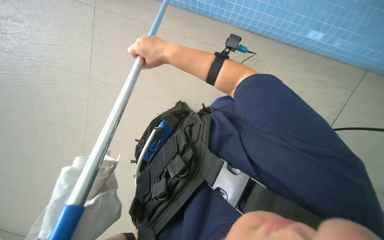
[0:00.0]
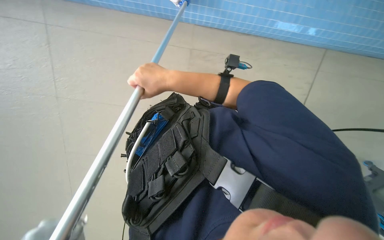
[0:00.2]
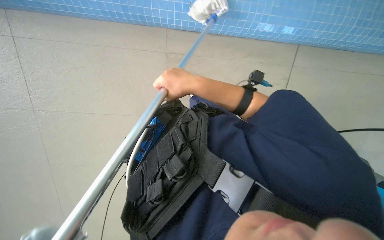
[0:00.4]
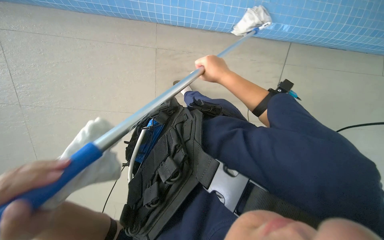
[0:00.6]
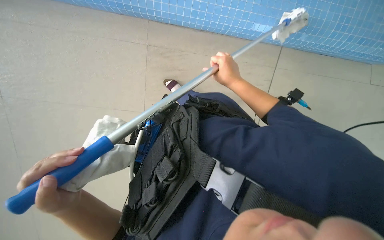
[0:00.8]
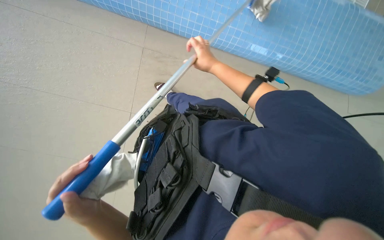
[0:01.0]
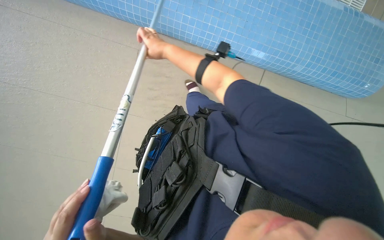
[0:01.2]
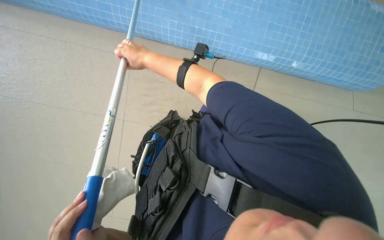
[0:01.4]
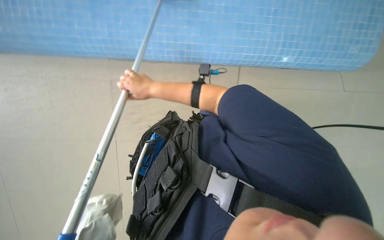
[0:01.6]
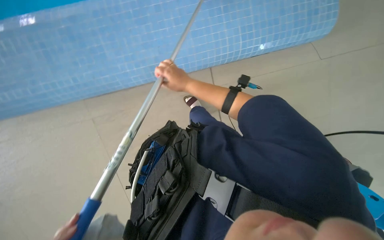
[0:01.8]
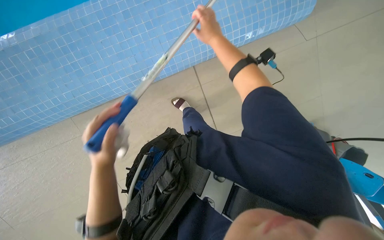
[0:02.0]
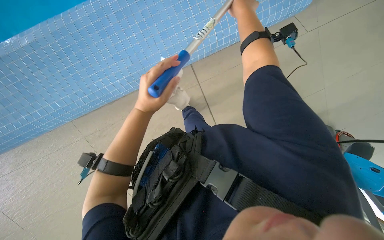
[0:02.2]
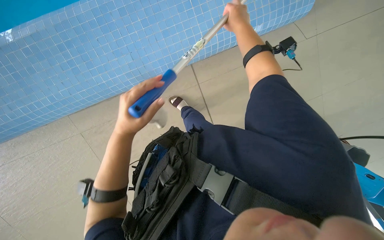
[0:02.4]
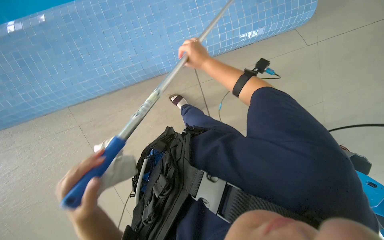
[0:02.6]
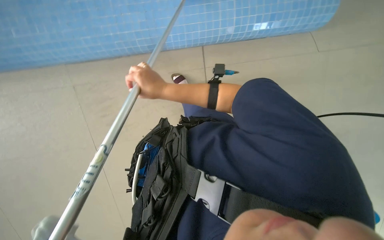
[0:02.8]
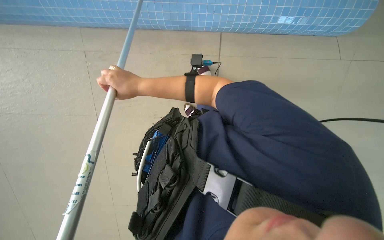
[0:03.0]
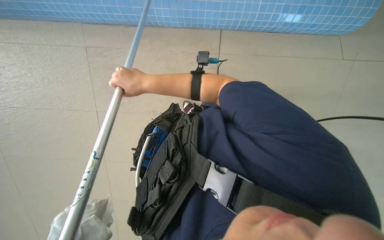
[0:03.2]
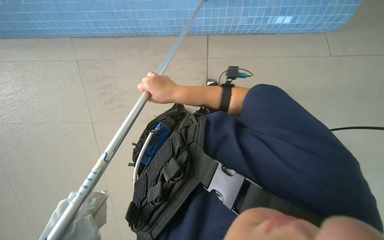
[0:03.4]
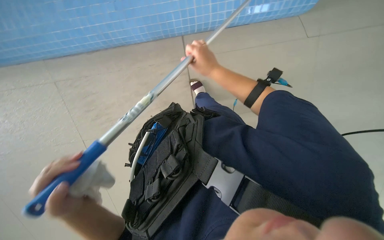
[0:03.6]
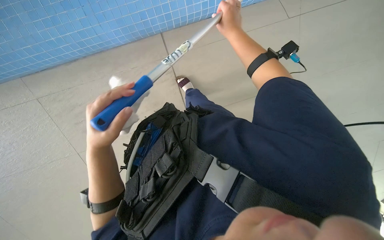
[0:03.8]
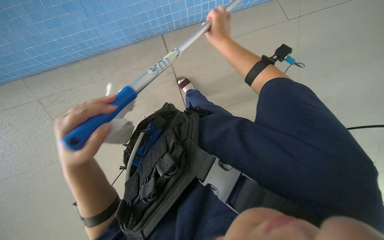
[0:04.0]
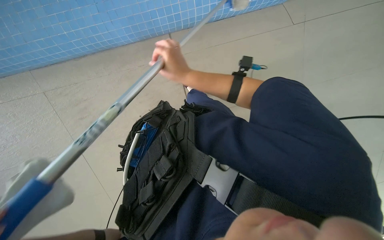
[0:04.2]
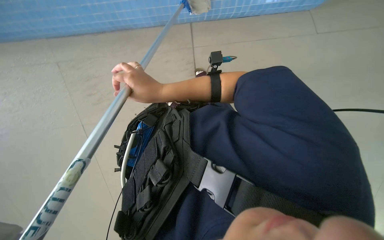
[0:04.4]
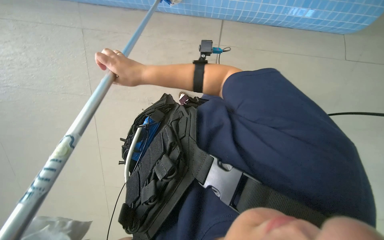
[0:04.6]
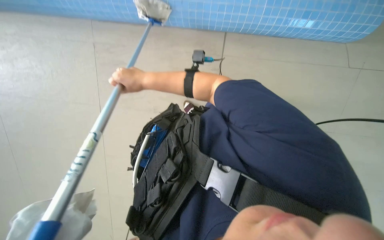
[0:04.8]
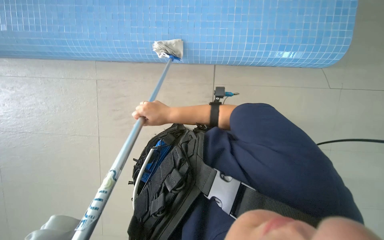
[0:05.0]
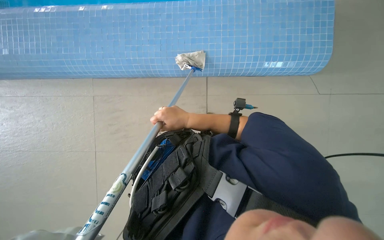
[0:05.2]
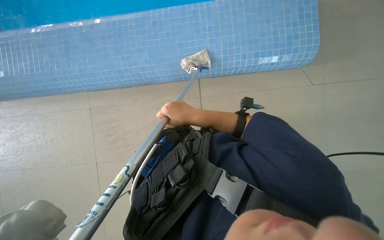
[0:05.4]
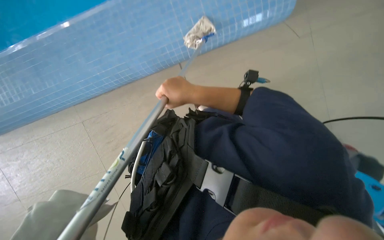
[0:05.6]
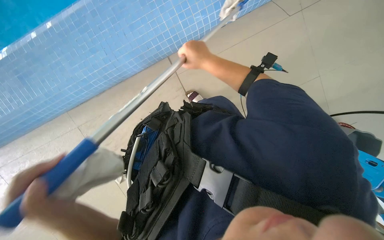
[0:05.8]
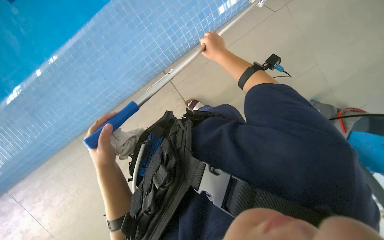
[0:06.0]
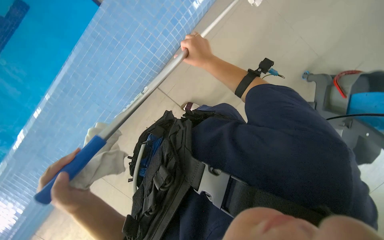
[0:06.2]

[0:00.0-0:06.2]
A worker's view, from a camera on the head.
Job: wiping surfaces.
The whole recording: Cleaning pool edge with long-handled tool. The worker cleans the tiled edge of the pool using a long-handled tool with a cloth.
0:01.6 to 0:03.2: The right hand moves nearer to the camera, approximately 10 cm, and moves about 25 cm to the right and comes back.
0:03.2 to 0:04.6: The right hand goes to the right and returns, about 20 cm each way.
0:04.6 to 0:06.2: The view tips upward by approximately 15 degrees. The scene turns about 55 degrees counterclockwise in the picture.

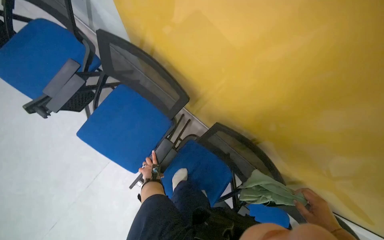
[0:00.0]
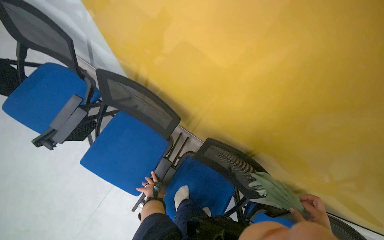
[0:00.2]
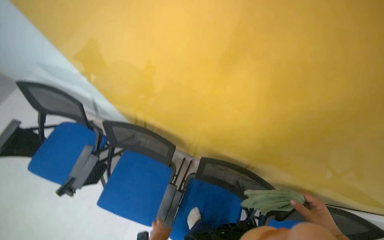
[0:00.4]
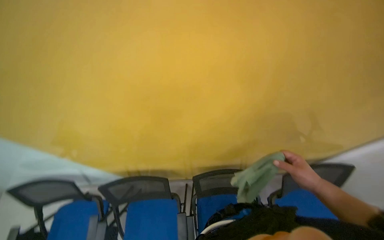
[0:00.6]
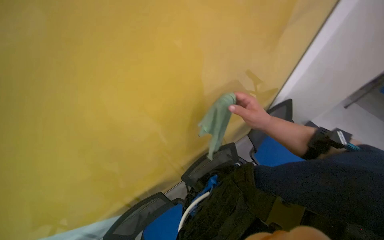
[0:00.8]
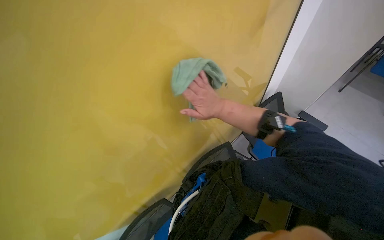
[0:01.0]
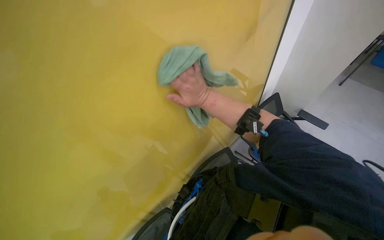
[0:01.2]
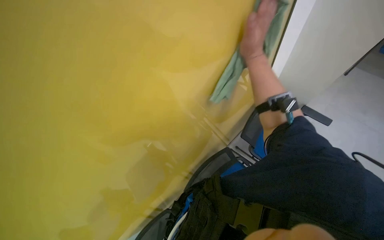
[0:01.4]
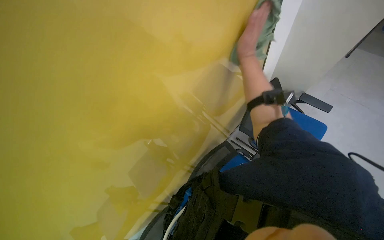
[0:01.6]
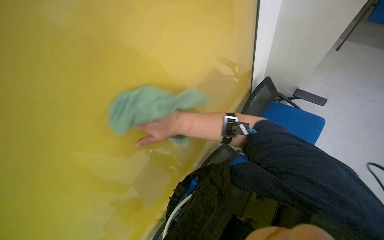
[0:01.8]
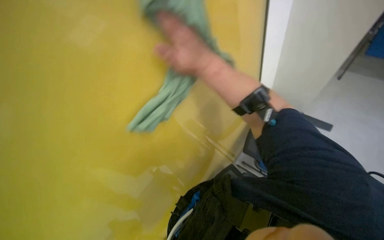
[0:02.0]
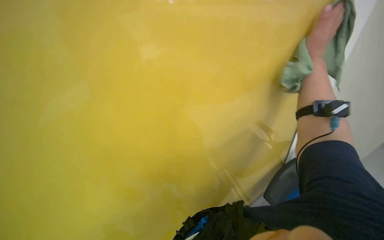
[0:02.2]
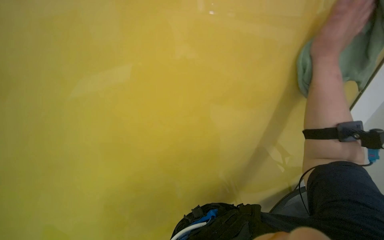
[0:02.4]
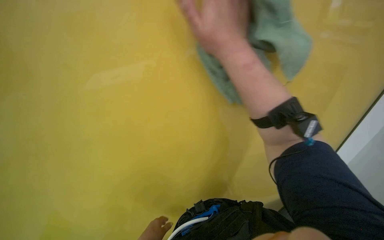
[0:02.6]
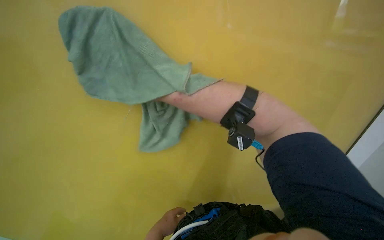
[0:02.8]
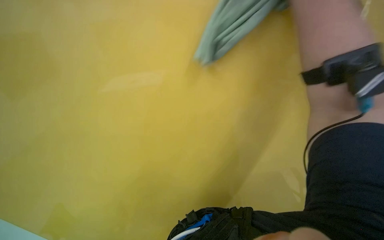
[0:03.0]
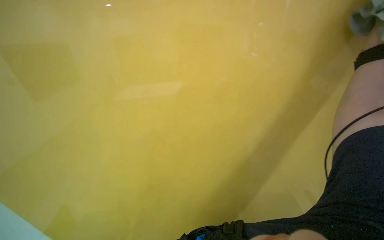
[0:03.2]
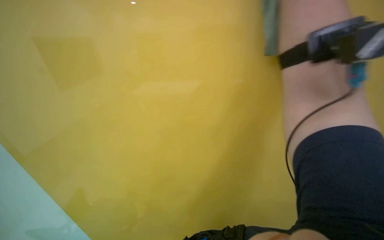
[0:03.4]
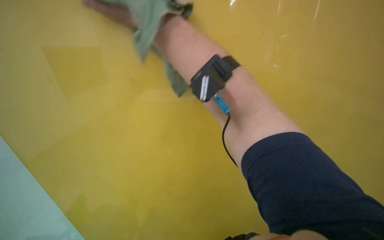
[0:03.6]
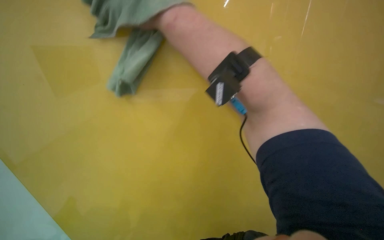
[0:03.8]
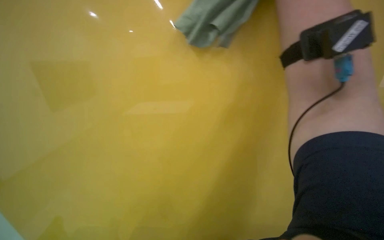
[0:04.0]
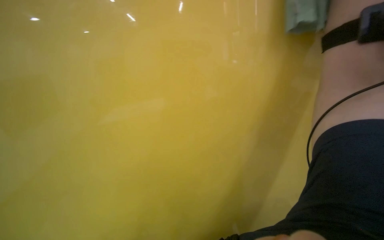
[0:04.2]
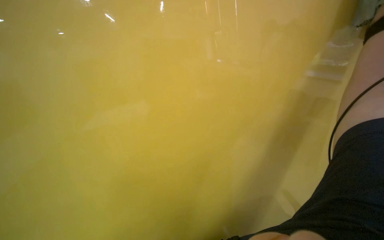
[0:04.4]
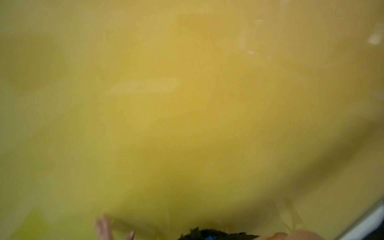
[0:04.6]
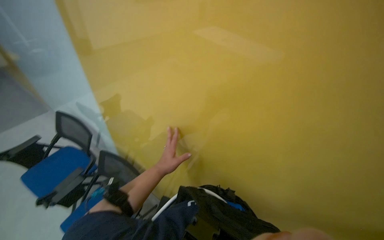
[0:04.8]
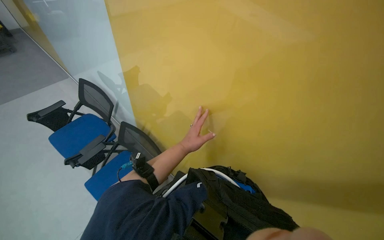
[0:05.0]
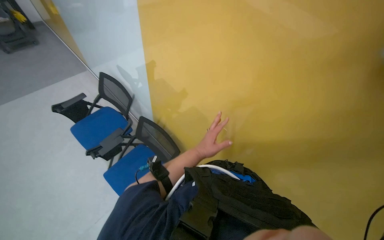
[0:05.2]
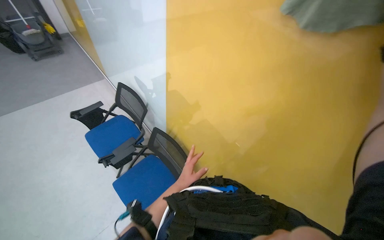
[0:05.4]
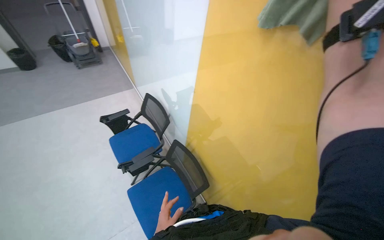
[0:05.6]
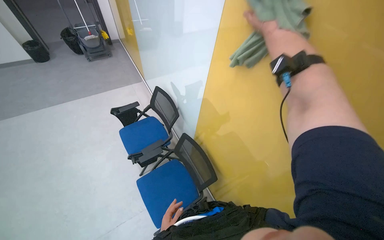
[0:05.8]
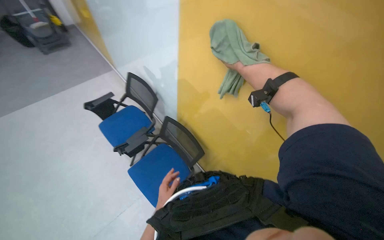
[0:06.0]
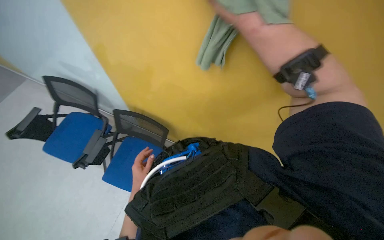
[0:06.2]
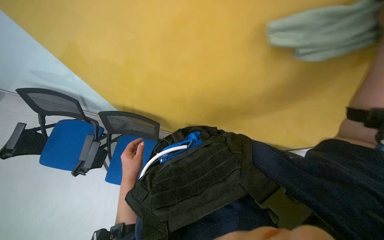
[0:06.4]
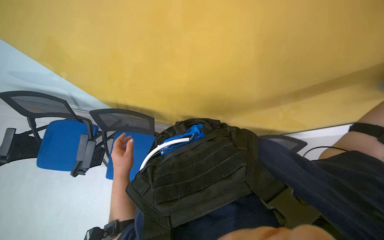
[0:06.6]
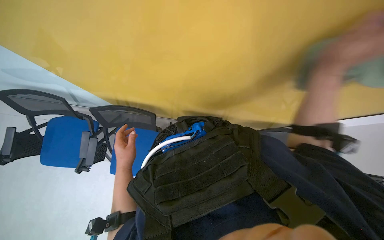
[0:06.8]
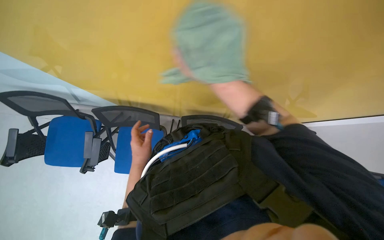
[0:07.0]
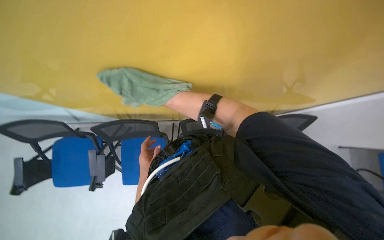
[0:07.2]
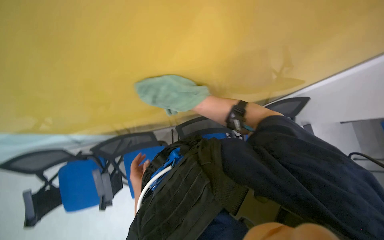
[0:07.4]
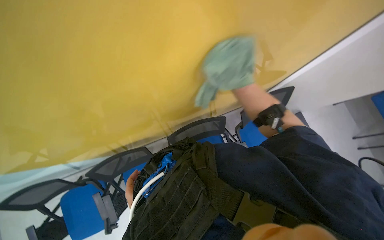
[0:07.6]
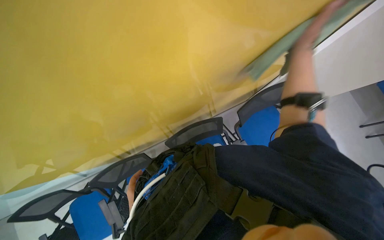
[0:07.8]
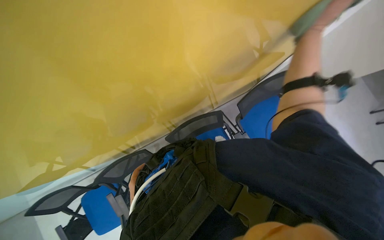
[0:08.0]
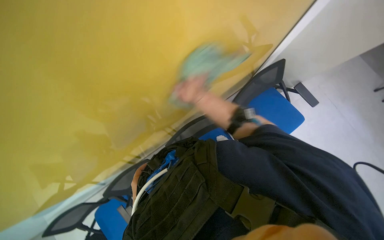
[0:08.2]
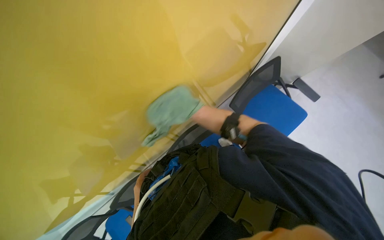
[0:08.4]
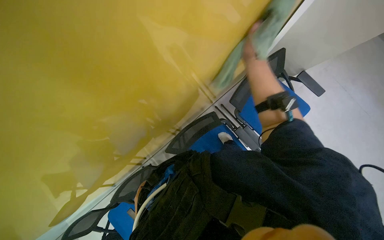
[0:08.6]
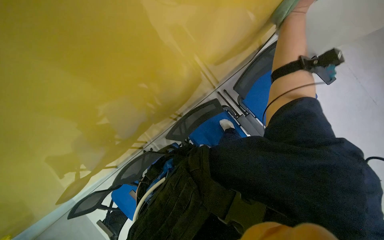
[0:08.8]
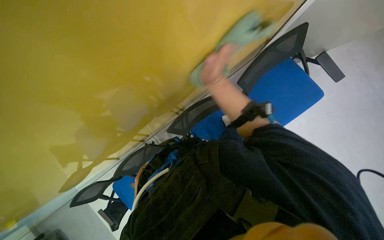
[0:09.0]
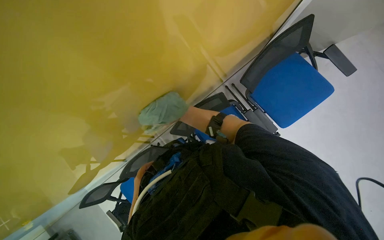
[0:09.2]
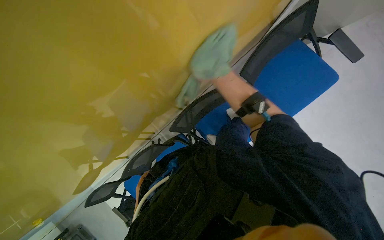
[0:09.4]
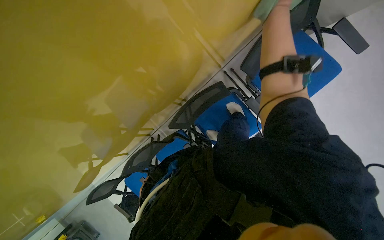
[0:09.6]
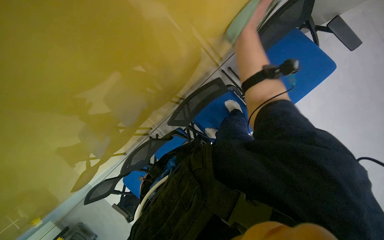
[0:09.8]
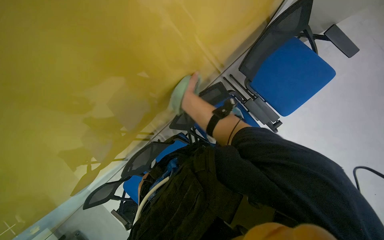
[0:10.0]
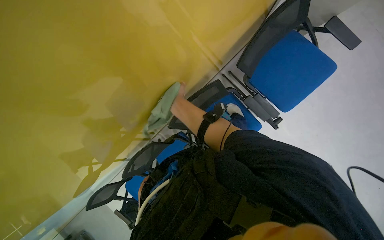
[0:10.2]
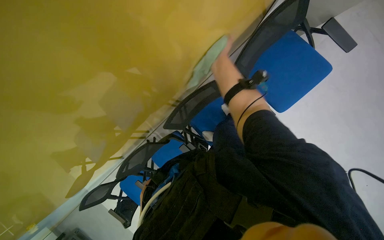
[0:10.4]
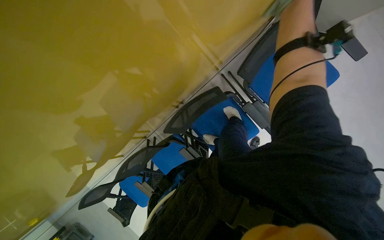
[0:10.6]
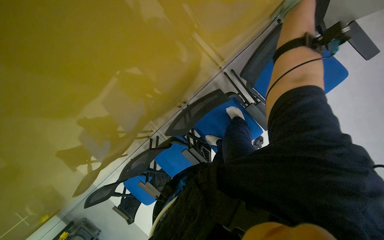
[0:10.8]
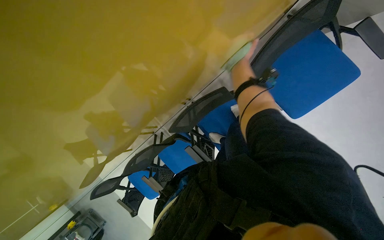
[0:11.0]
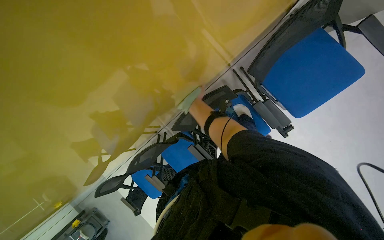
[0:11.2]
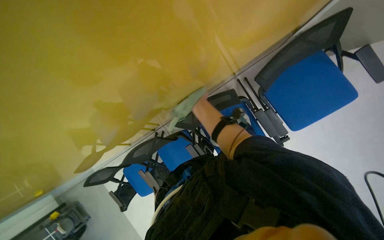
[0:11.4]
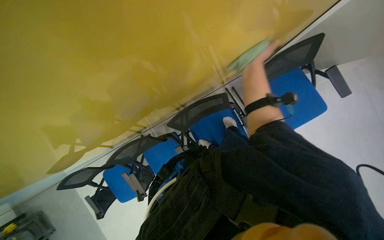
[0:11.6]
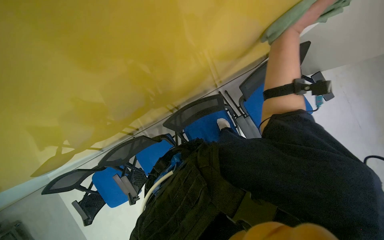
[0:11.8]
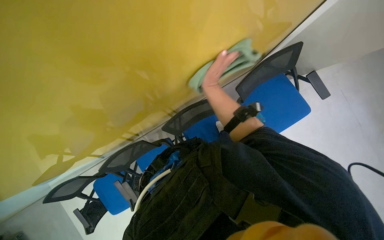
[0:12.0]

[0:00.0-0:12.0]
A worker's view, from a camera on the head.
Job: wiping surfaces.
The whole recording: Wiping walls with cloth. The worker wipes the walls with a green cloth.
0:00.0 to 0:01.6: The camera is carried roughly 80 cm. The view tips upward by about 20 degrees. Everything in view rotates approximately 90 degrees counterclockwise.
0:01.6 to 0:03.0: The view tilts approximately 10 degrees upward.
0:04.4 to 0:06.0: The wearer's head swings about 30 degrees to the left. The wearer looks roughly 15 degrees further downward.
0:06.0 to 0:07.6: The wearer looks about 65 degrees further to the right. The camera pitches downward, by roughly 15 degrees.
0:07.6 to 0:09.0: The view tilts some 15 degrees downward.

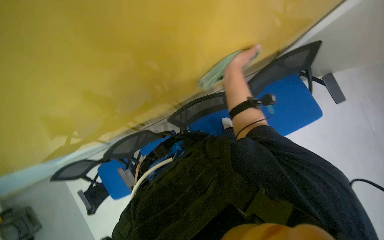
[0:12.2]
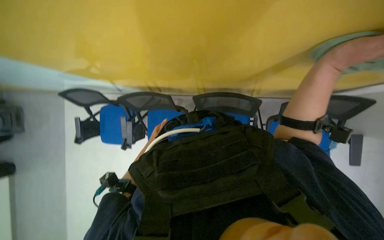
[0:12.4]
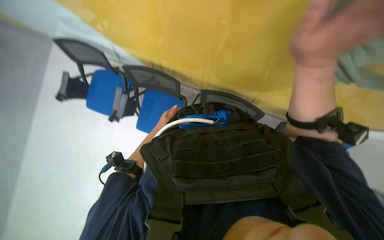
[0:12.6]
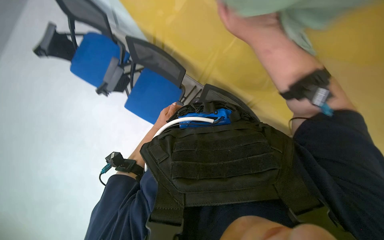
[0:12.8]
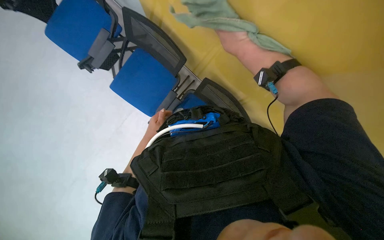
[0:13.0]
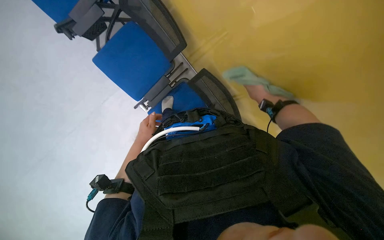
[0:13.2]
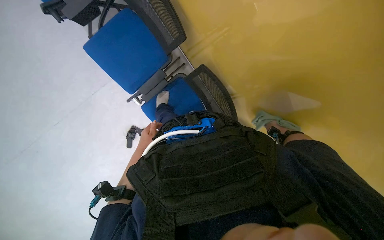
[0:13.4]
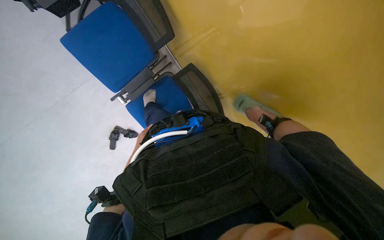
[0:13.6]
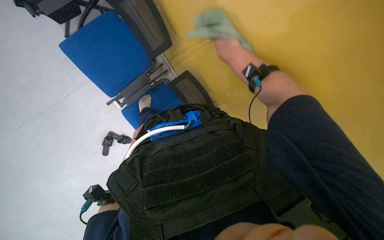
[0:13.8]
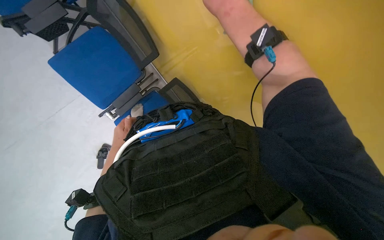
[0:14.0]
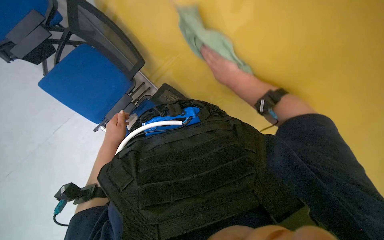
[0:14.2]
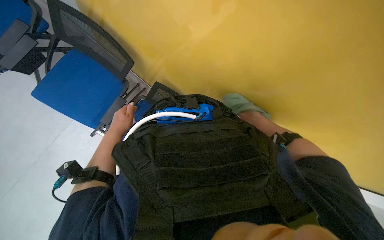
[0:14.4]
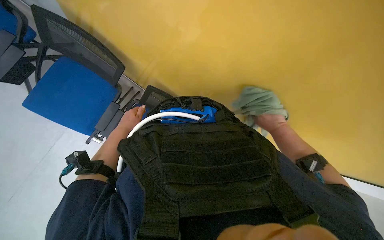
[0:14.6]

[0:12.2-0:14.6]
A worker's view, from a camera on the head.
Job: wiping surfaces.
The whole recording: Wiping walls with cloth. The worker wipes the walls with a green cloth.
0:12.2 to 0:13.4: The view pans to the right by about 15 degrees. The camera pitches downward, by some 30 degrees. Everything in view rotates some 55 degrees clockwise.
0:13.4 to 0:14.6: The head turns to the right by roughly 25 degrees. The right hand swings nearer and farther, some 50 cm each way, with 3 reversals. The left hand heads up the picture, covering about 15 cm, and reaches some 15 cm farther from the camera, then returns.
